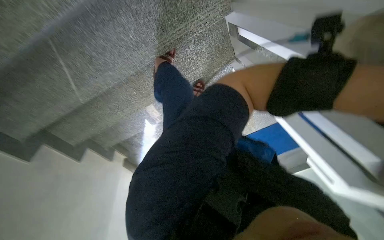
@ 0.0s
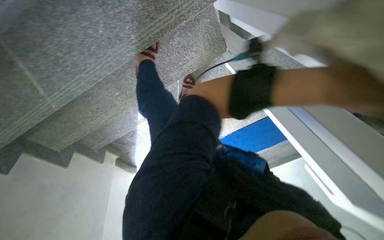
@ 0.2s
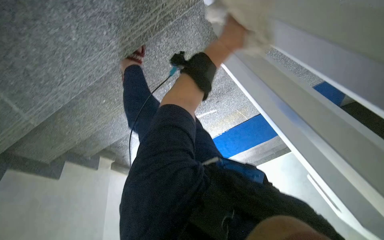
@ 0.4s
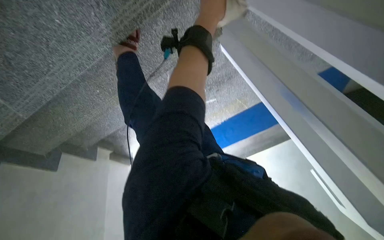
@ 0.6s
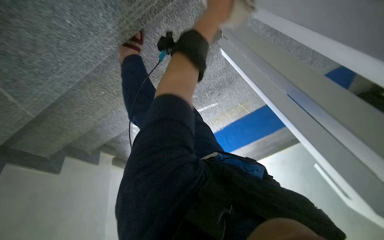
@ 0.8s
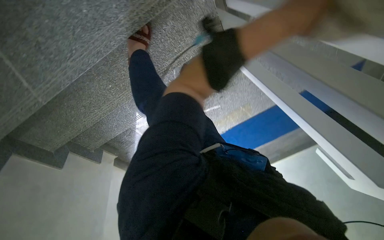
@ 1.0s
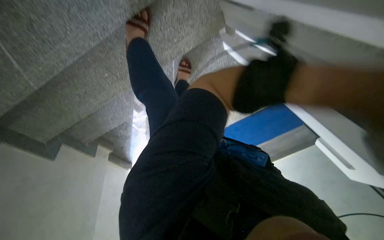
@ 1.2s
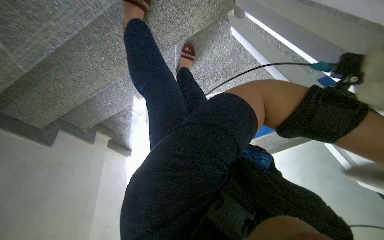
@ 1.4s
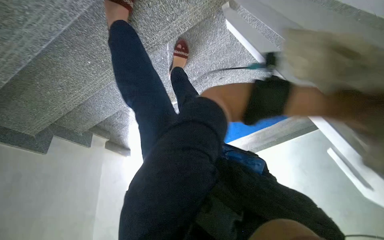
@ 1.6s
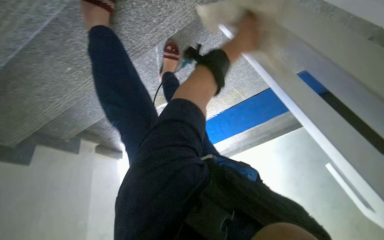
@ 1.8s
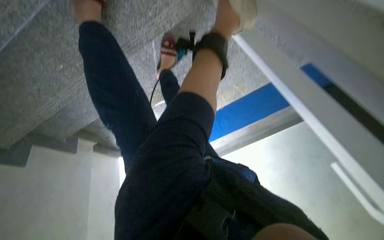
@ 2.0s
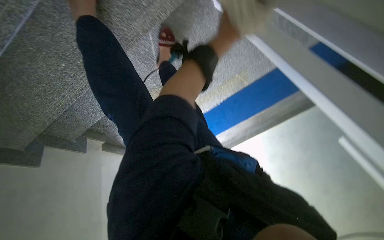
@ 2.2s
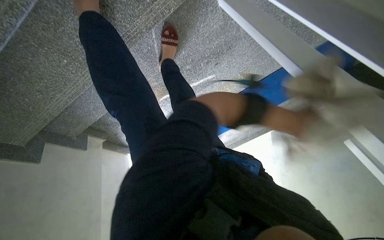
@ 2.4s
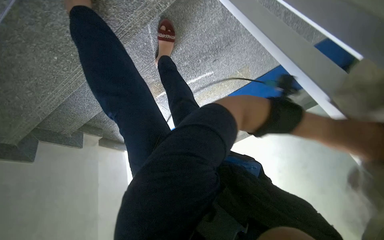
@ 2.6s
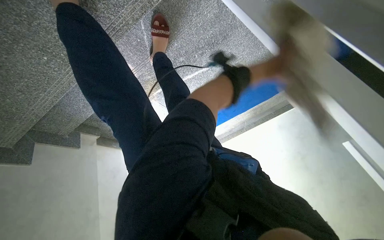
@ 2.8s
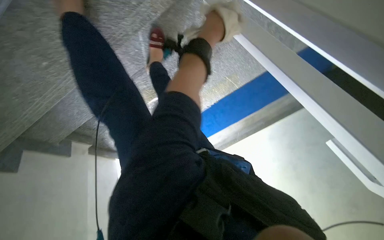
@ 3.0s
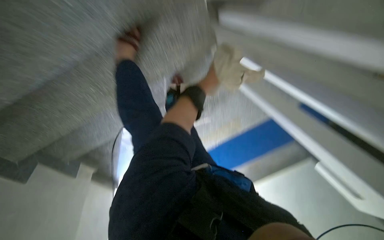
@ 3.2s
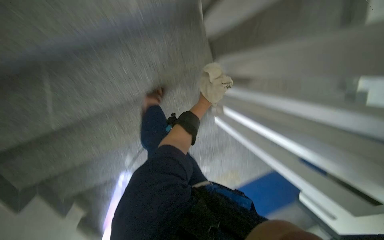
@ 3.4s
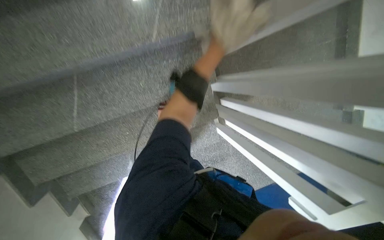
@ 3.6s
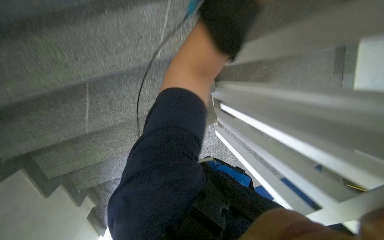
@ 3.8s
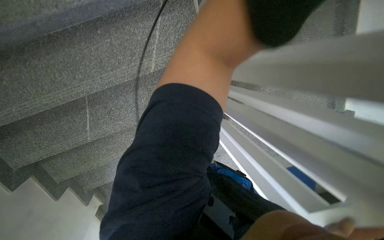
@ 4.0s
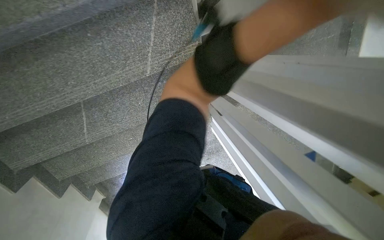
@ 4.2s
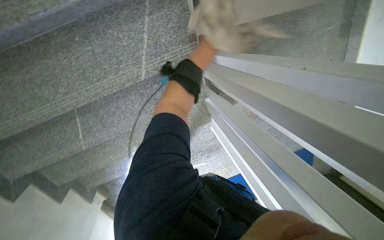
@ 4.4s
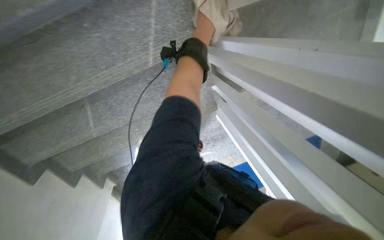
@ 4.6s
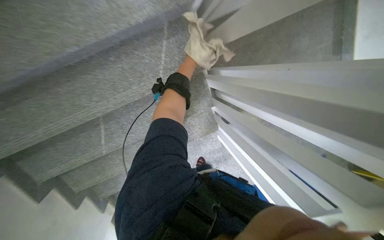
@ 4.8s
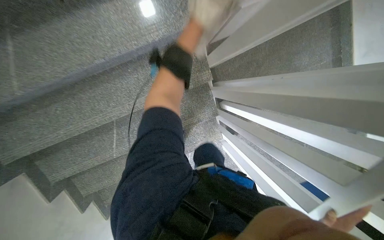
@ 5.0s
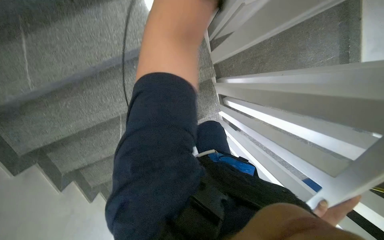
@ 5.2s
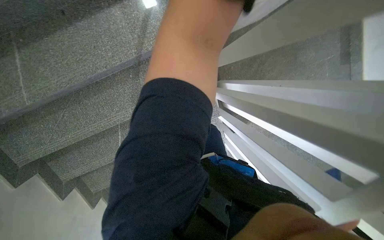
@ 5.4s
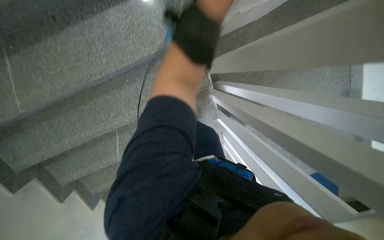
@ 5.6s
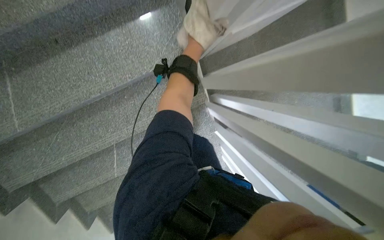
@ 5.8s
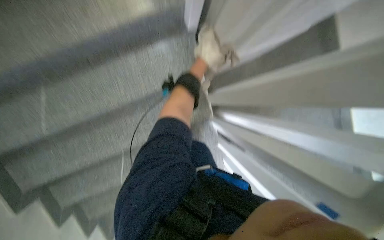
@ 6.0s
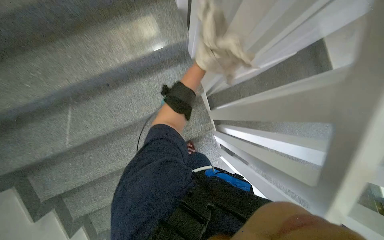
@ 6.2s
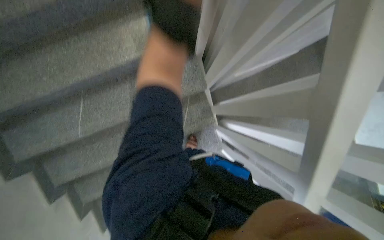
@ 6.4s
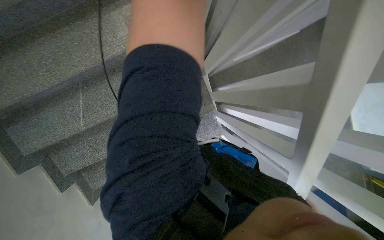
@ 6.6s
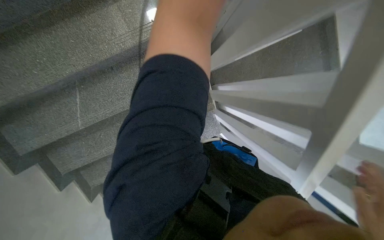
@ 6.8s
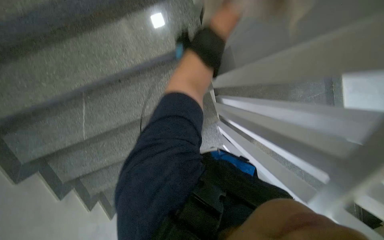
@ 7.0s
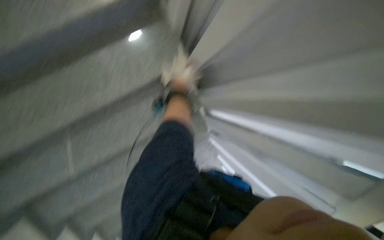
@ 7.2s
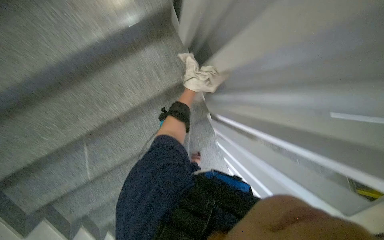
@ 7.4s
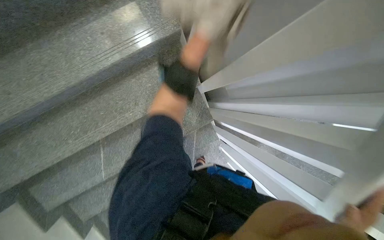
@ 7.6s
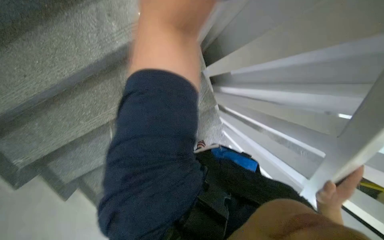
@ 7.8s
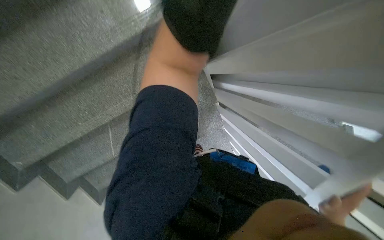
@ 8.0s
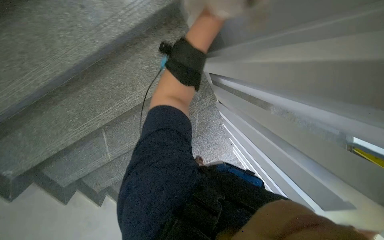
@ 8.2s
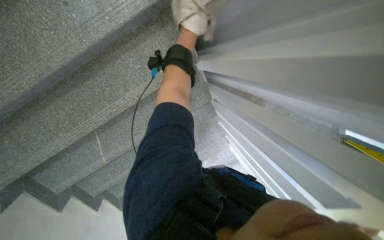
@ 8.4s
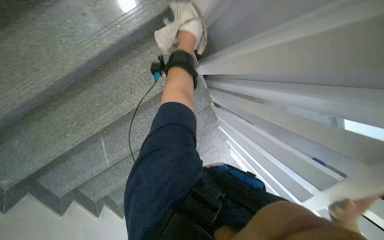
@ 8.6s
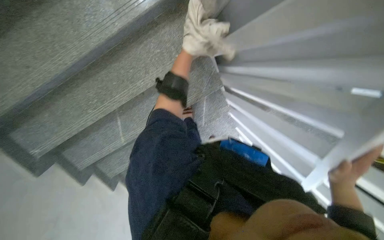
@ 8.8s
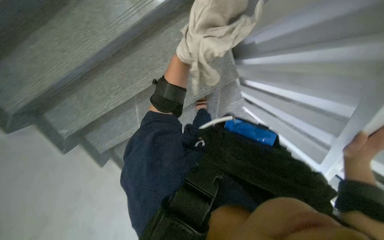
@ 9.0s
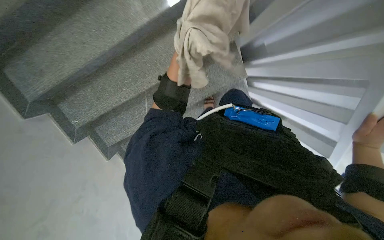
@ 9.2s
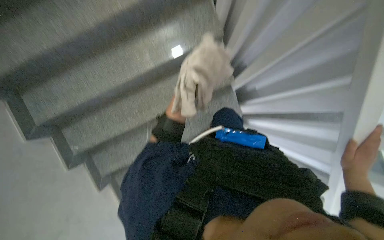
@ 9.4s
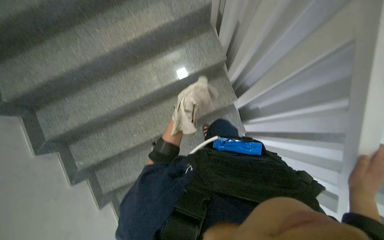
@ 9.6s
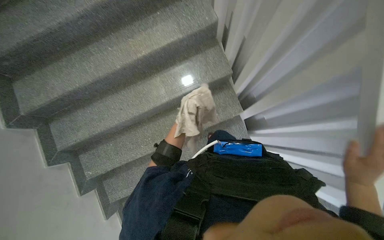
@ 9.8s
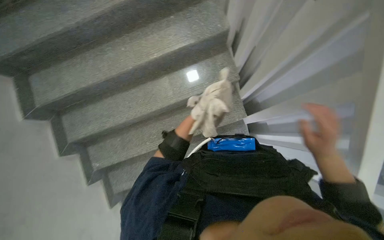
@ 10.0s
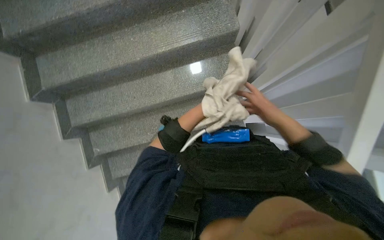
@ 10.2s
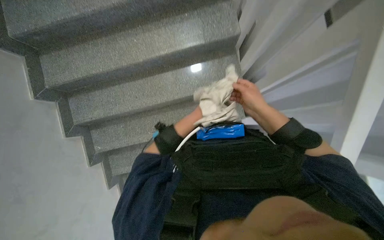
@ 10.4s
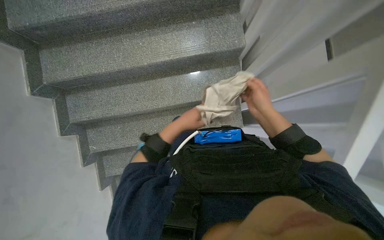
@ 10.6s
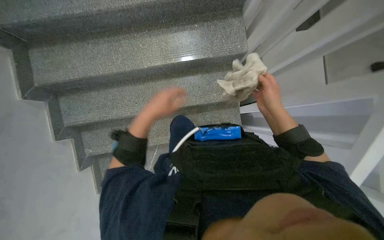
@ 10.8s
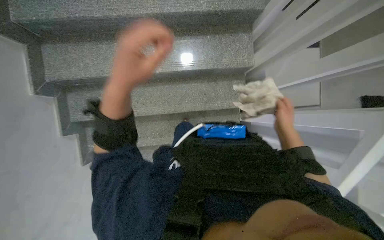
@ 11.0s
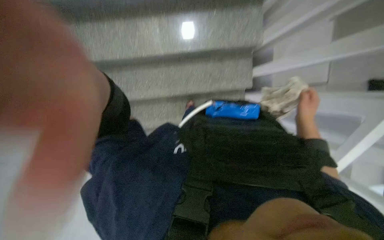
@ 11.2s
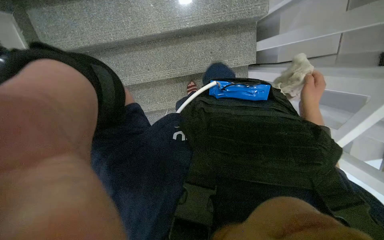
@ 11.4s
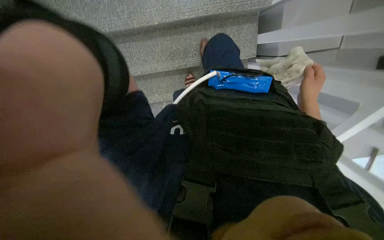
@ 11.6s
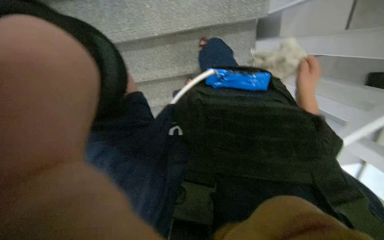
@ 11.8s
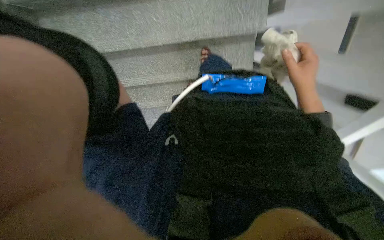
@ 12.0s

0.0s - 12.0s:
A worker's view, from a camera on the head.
Job: wiping surfaces.
The whole recording: Wiping staircase handrail. The worker wipes the staircase handrail with a cloth while ascending.
3.0s - 4.4s: The head travels some 50 cm. The camera pitches upward, by about 20 degrees.
4.4s - 6.0s: The wearer looks some 20 degrees further upward.
7.6s - 9.0s: The wearer looks some 15 degrees further downward.
9.0s - 10.4s: The view tilts roughly 20 degrees upward.
10.4s - 12.0s: The right hand travels nearer to the camera by roughly 15 cm.

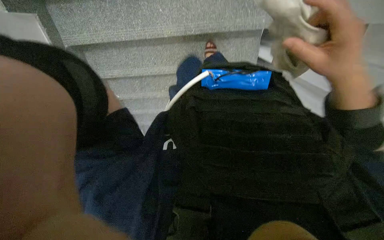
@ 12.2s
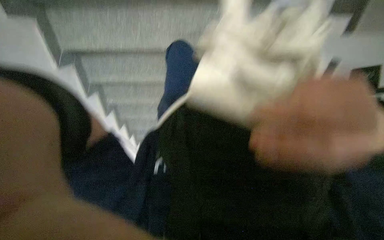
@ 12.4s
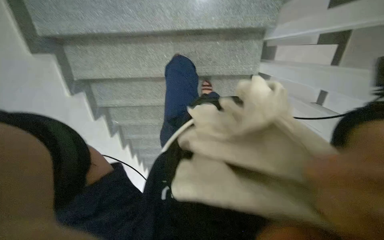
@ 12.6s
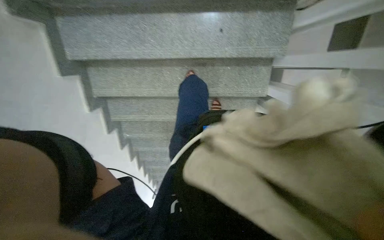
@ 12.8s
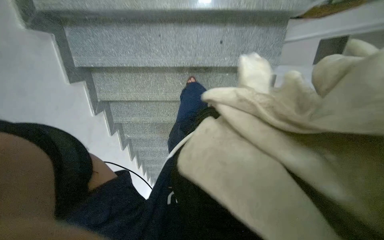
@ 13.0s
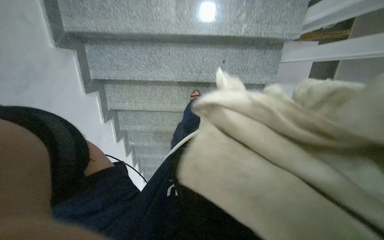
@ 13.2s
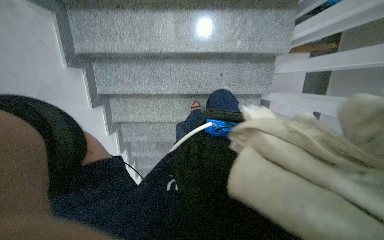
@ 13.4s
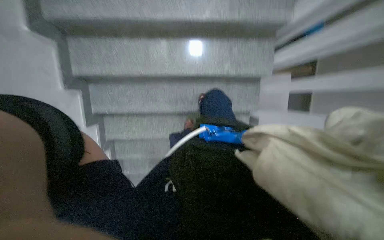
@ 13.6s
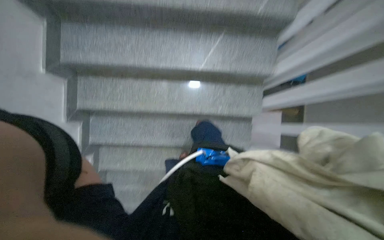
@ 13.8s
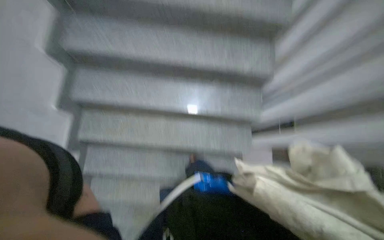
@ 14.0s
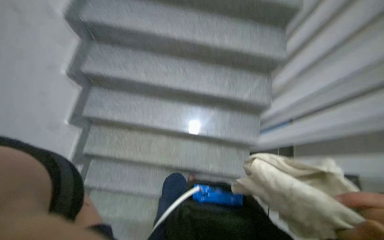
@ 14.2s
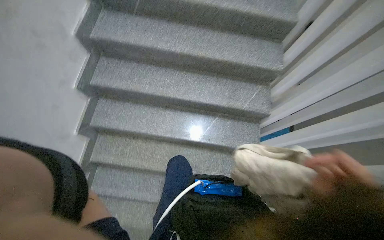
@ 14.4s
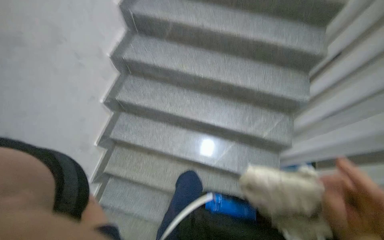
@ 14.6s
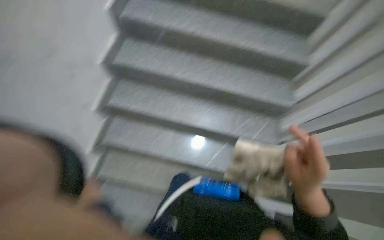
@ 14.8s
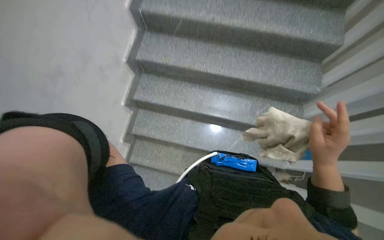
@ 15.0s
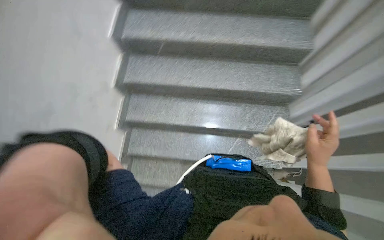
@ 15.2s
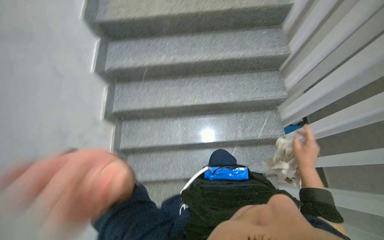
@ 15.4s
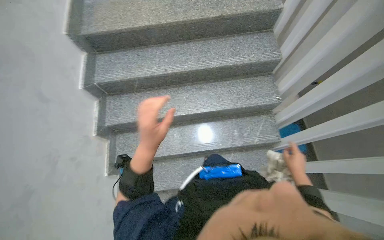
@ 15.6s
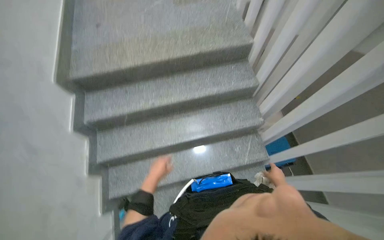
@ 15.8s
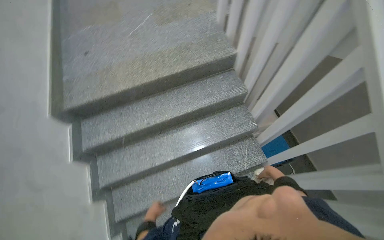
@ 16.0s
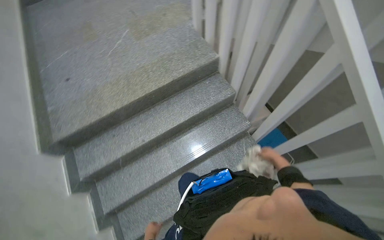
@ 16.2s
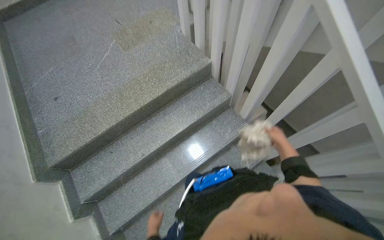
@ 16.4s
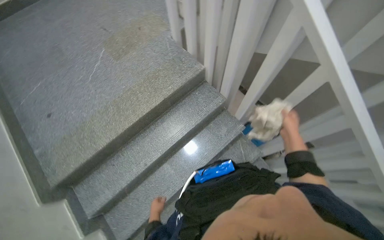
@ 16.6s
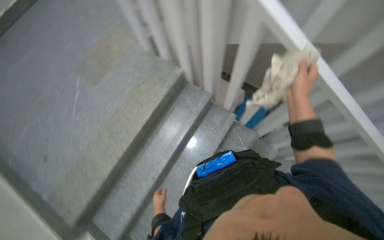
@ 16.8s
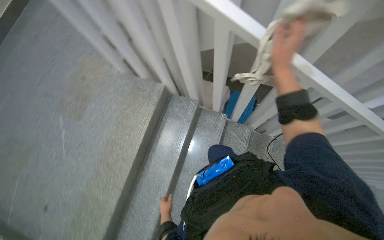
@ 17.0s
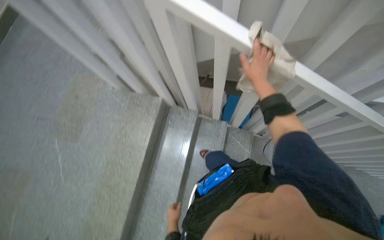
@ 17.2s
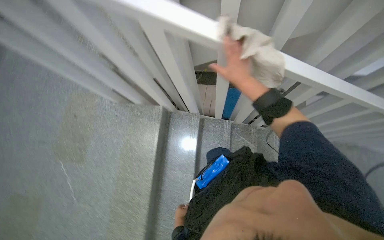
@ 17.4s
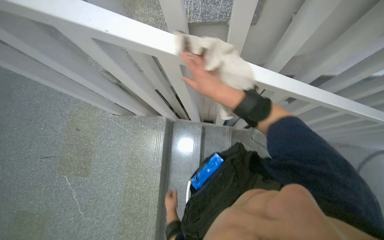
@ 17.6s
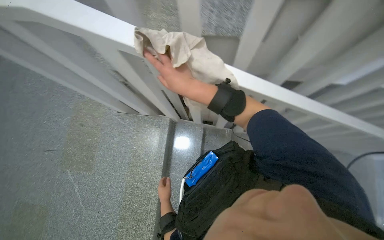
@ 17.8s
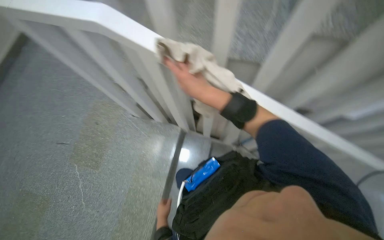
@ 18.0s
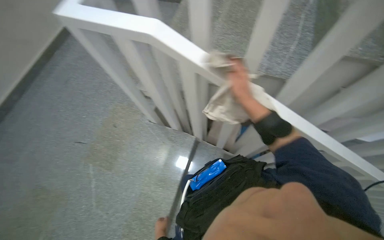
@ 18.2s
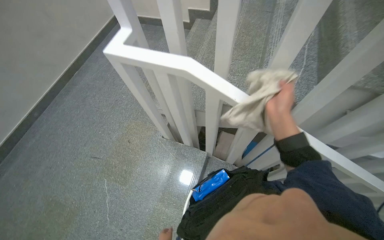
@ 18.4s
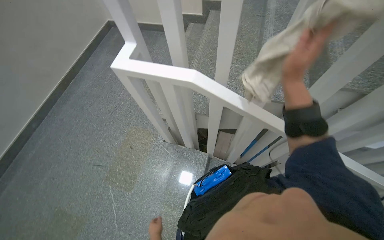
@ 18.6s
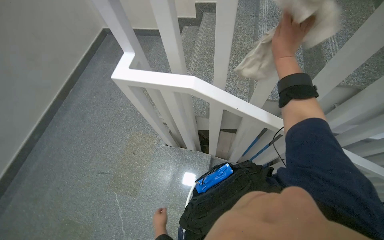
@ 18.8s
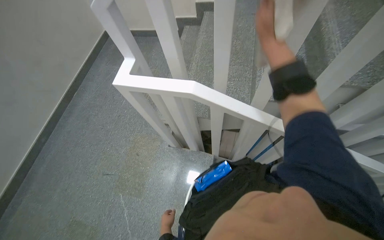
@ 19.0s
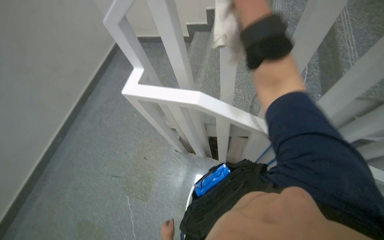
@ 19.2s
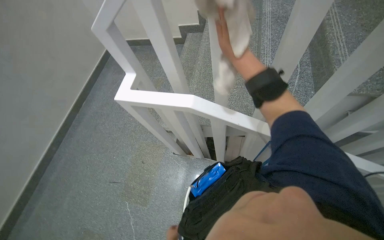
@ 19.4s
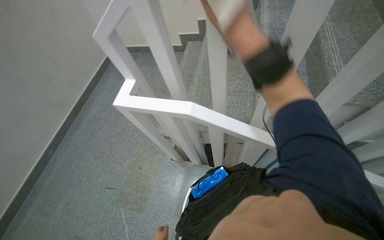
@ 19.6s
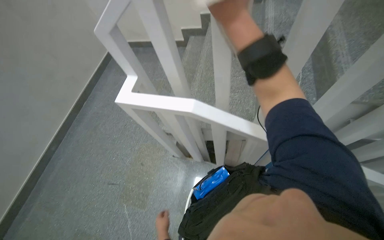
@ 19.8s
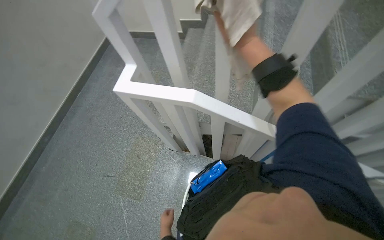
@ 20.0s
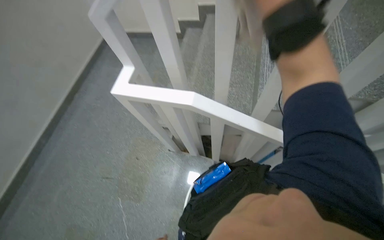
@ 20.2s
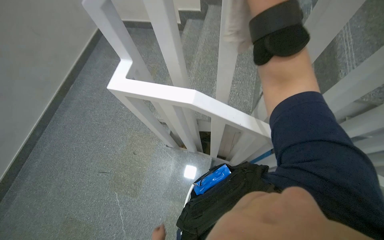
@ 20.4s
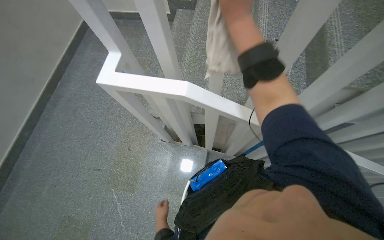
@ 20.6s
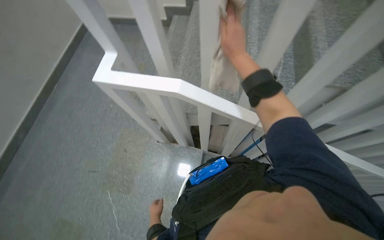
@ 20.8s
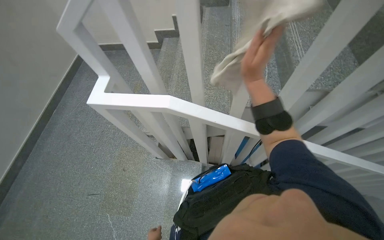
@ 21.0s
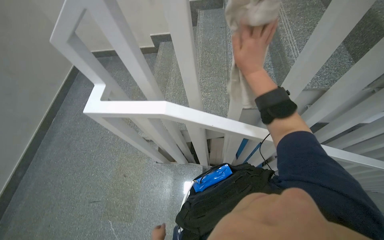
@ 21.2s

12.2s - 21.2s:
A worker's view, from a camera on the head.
Job: wiping surfaces.
The whole recording: Wiping staircase handrail. The worker wipes the staircase handrail with a cloth while ascending.
12.2s - 13.8s: The view tips upward by roughly 35 degrees.
13.8s - 15.2s: The view tips upward by roughly 30 degrees.
15.2s - 16.6s: The head travels about 50 cm. The head rotates some 45 degrees to the right. The camera pitches upward, by roughly 15 degrees.
16.6s - 18.2s: The camera is carried roughly 60 cm. The scene rotates counterclockwise by about 30 degrees.
18.2s - 19.8s: The right hand goes some 50 cm up the picture, nearer to the camera and to the left.
19.8s - 21.2s: The right hand moves to the right and down the picture, some 20 cm.
